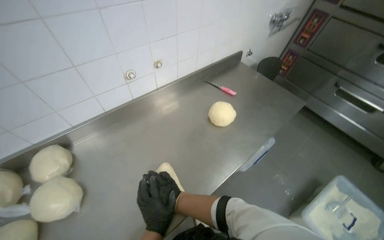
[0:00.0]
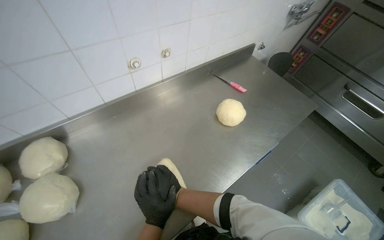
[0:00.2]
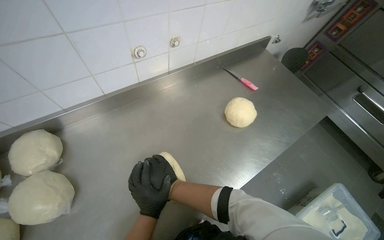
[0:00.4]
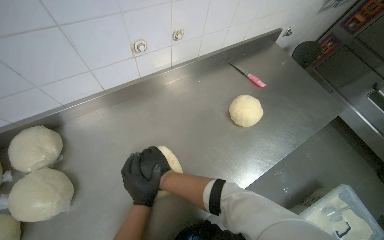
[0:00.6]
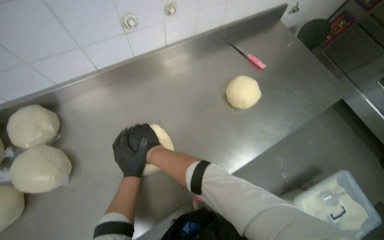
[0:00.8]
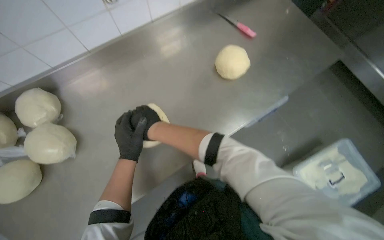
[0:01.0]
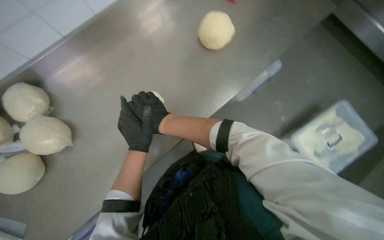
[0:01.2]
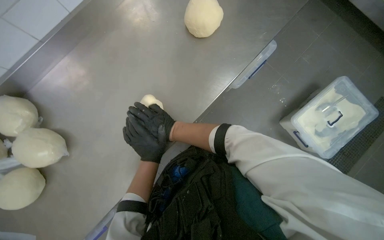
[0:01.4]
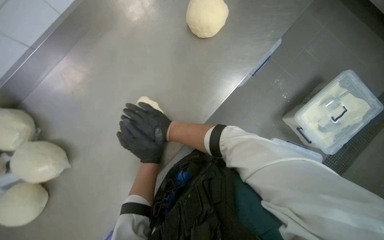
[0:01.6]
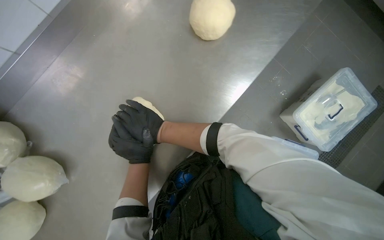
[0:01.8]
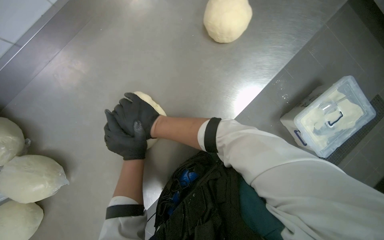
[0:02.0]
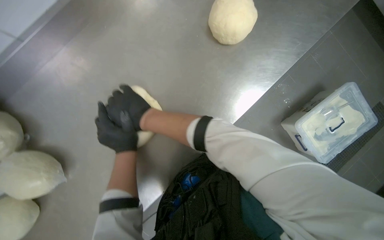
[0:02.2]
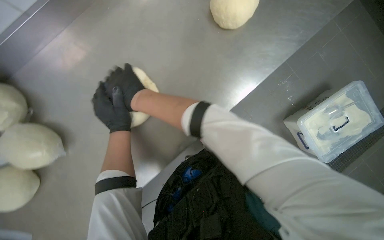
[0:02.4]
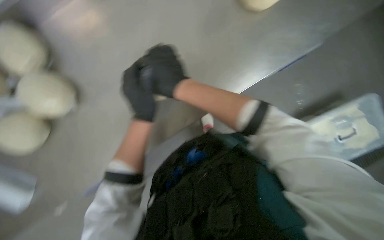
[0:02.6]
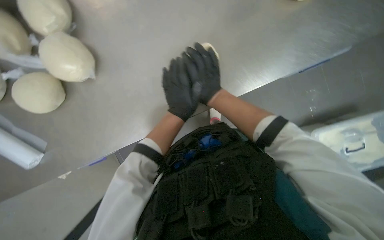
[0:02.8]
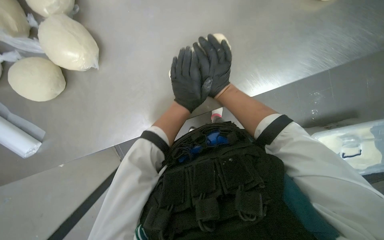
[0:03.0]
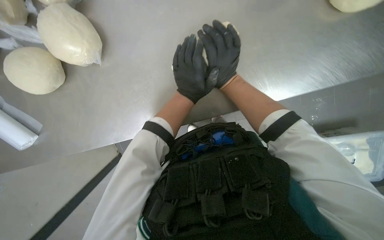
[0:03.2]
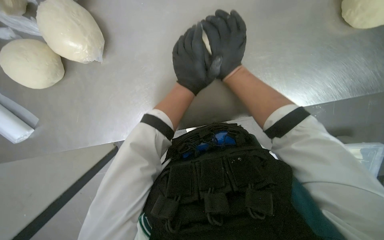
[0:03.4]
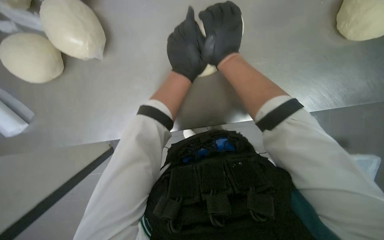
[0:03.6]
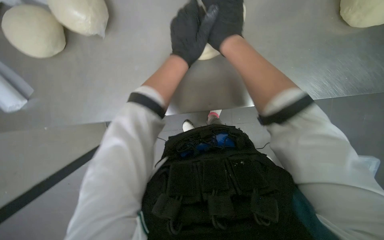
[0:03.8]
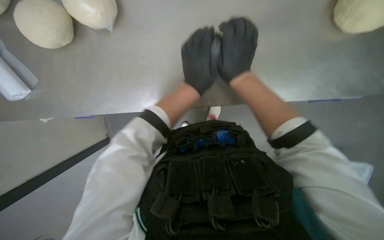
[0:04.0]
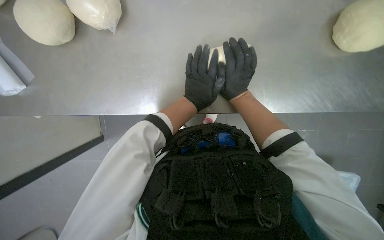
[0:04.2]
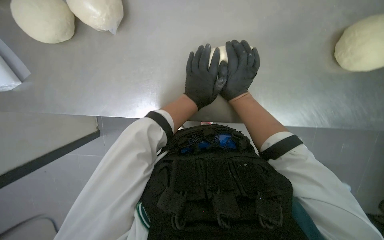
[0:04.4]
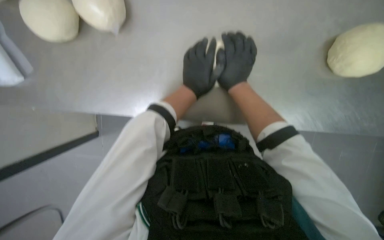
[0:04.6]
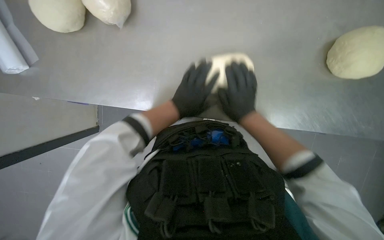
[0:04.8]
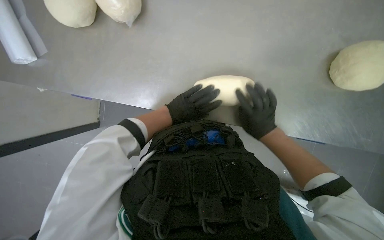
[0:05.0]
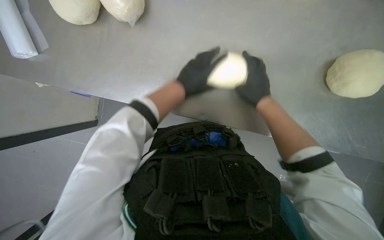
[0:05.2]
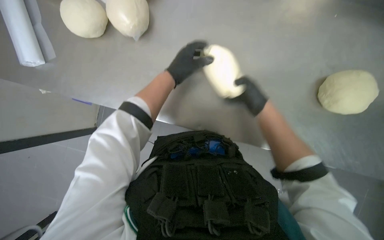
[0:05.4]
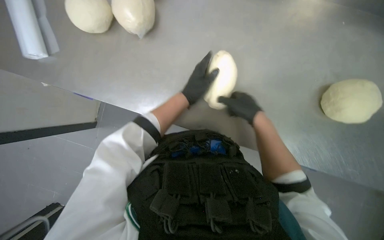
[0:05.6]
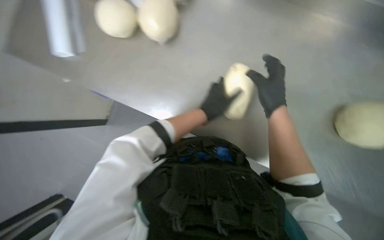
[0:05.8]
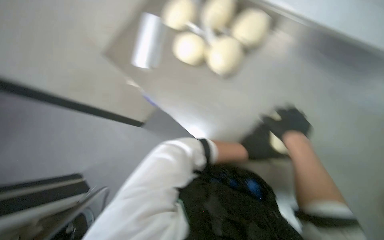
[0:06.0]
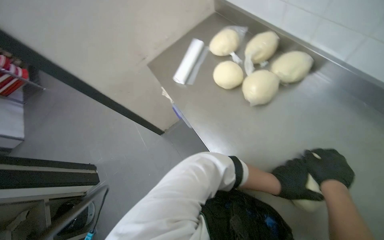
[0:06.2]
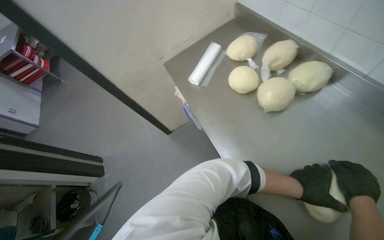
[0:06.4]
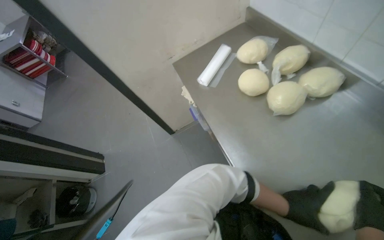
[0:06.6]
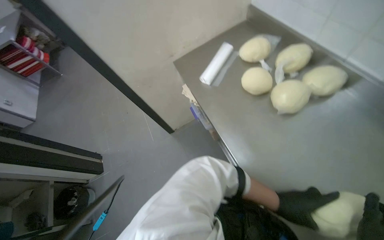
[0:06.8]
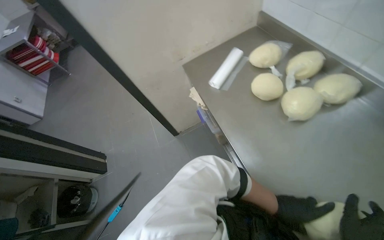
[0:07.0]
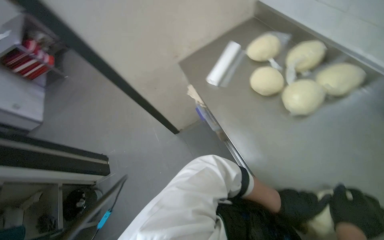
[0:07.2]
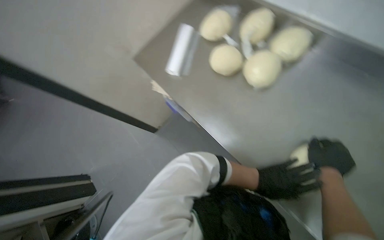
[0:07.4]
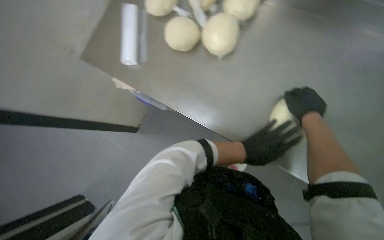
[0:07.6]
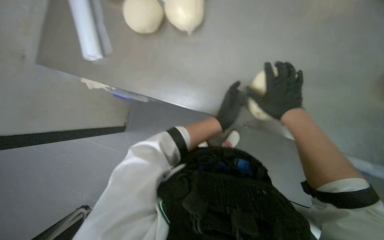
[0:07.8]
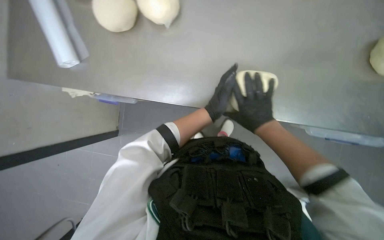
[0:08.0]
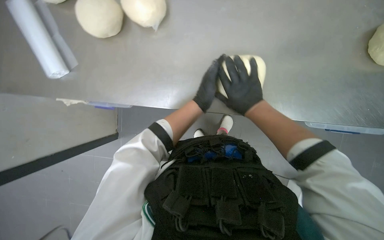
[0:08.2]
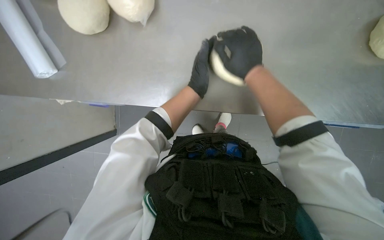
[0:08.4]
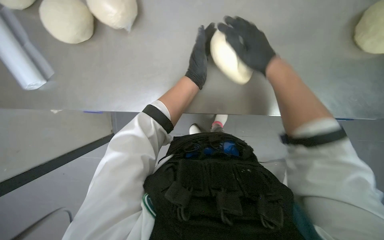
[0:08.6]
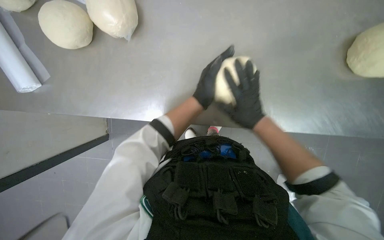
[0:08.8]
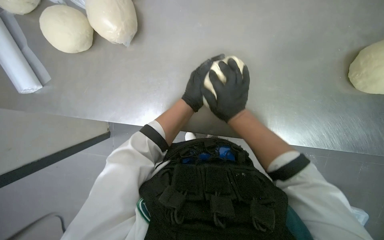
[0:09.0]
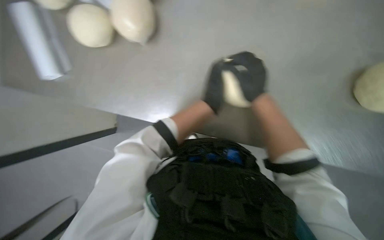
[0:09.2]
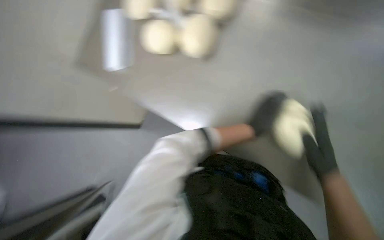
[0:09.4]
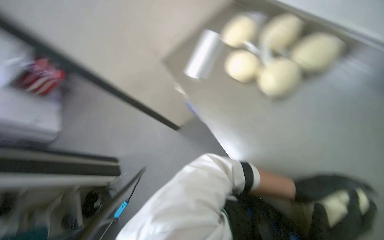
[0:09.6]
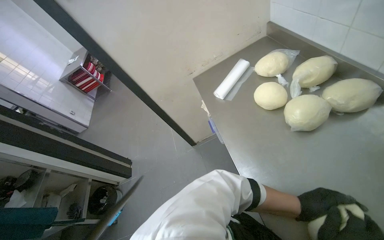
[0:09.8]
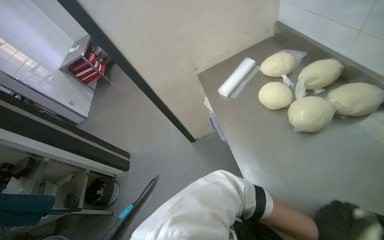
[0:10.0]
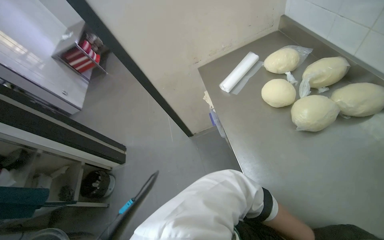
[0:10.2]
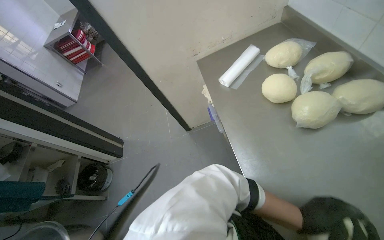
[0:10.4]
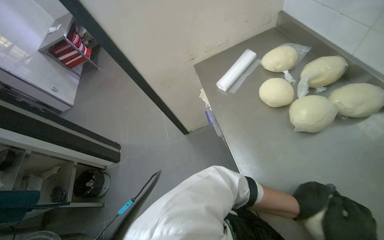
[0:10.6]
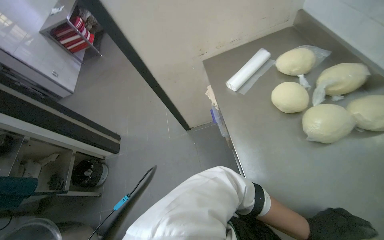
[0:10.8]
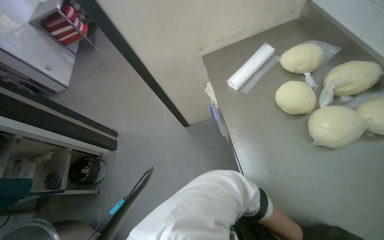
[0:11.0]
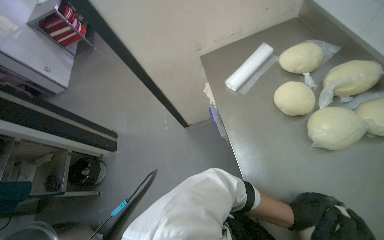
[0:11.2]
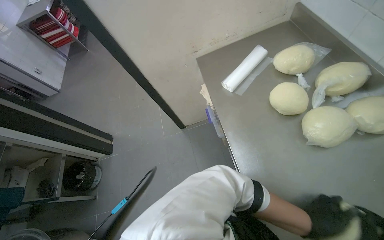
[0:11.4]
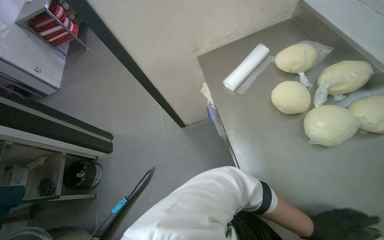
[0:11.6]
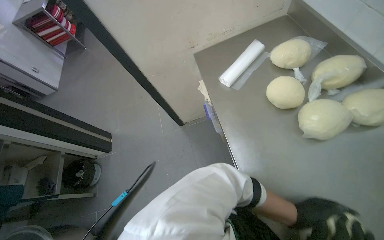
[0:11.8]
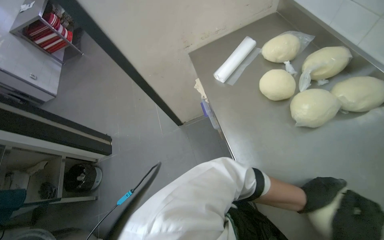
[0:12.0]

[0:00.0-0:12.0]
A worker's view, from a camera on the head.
Job: preparing food.
The whole recording: Shaping dough on counter. The worker shapes a ball of dough on the metal counter.
0:00.0 to 0:01.6: The view tips downward by some 35 degrees.
0:01.6 to 0:03.0: The wearer looks approximately 15 degrees further downward. Everything in view rotates roughly 30 degrees clockwise.
0:03.0 to 0:04.4: The right hand goes up the picture and returns, about 5 cm each way.
0:04.4 to 0:06.0: The view tips upward by approximately 20 degrees. The scene turns about 25 degrees clockwise in the picture. The right hand heads nearer to the camera, covering roughly 15 cm.
0:09.0 to 0:10.4: The head turns to the left by approximately 50 degrees.

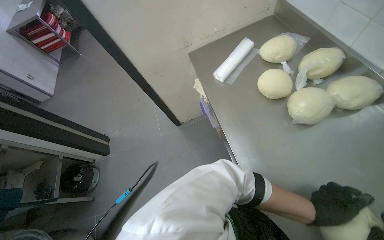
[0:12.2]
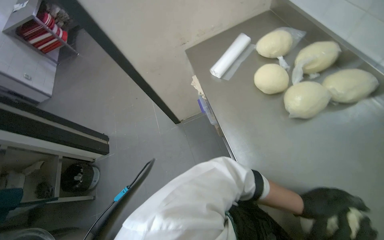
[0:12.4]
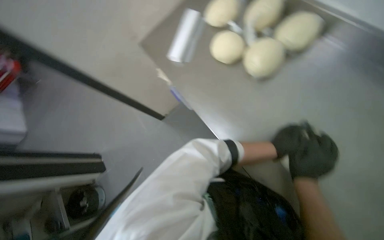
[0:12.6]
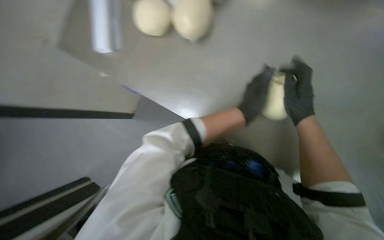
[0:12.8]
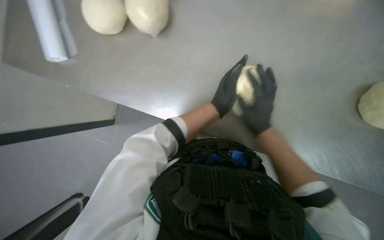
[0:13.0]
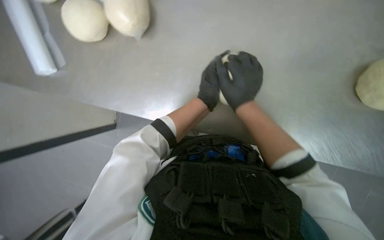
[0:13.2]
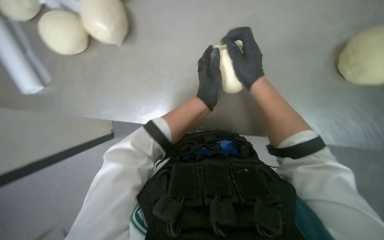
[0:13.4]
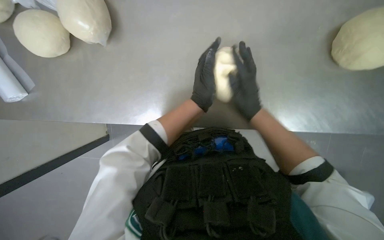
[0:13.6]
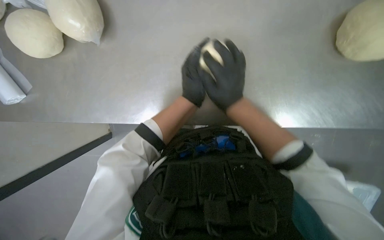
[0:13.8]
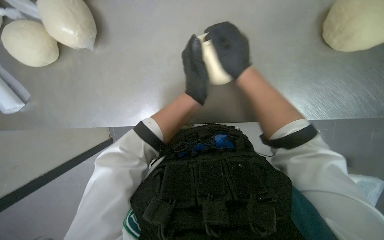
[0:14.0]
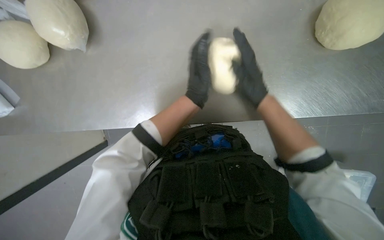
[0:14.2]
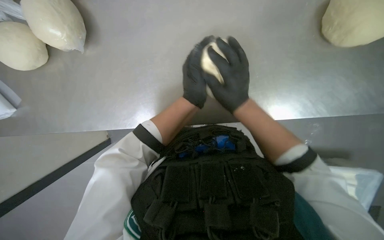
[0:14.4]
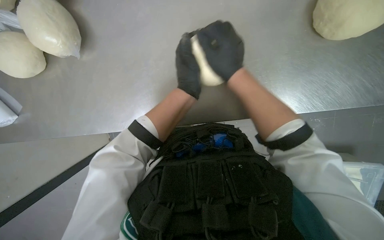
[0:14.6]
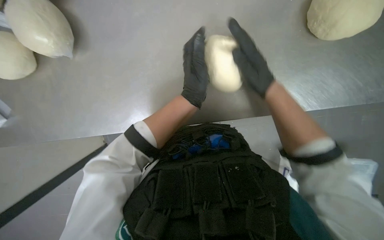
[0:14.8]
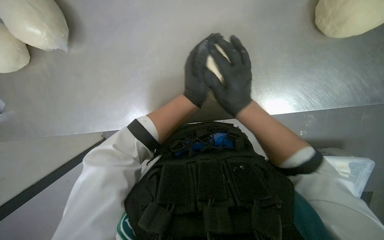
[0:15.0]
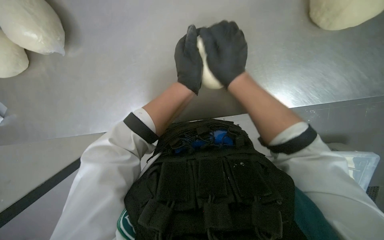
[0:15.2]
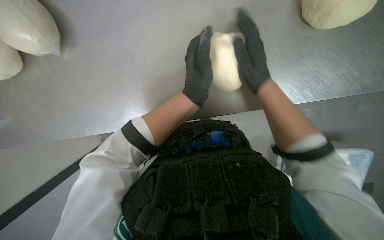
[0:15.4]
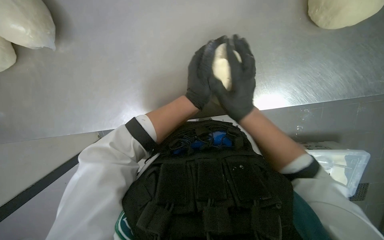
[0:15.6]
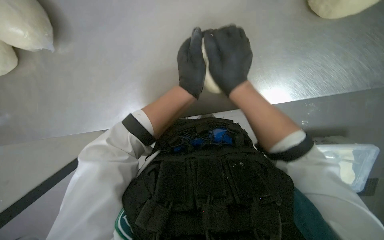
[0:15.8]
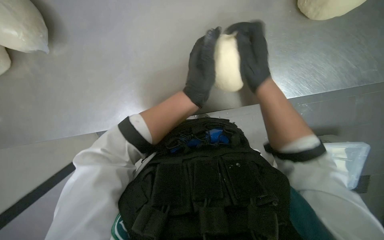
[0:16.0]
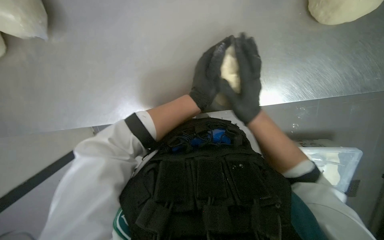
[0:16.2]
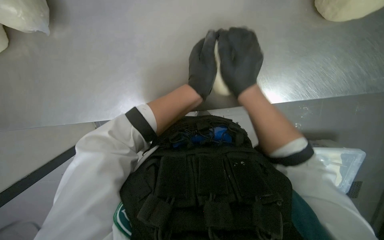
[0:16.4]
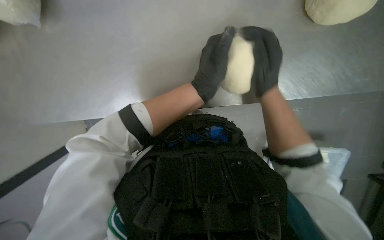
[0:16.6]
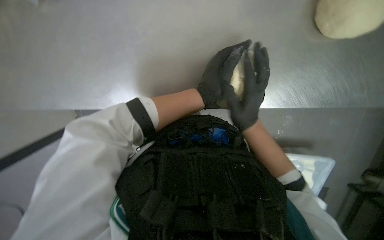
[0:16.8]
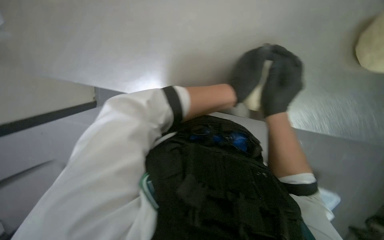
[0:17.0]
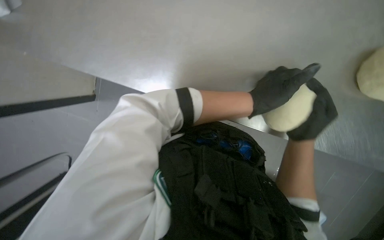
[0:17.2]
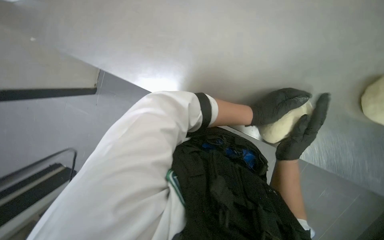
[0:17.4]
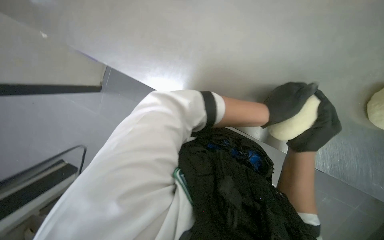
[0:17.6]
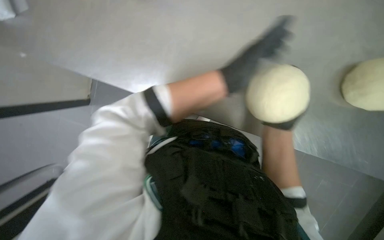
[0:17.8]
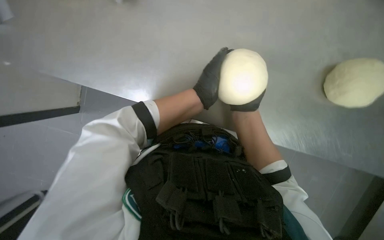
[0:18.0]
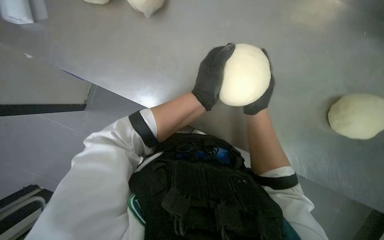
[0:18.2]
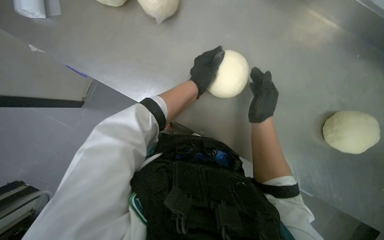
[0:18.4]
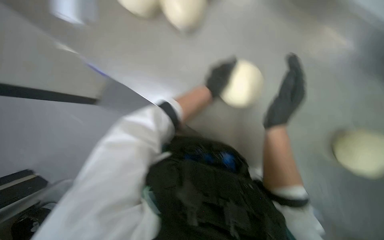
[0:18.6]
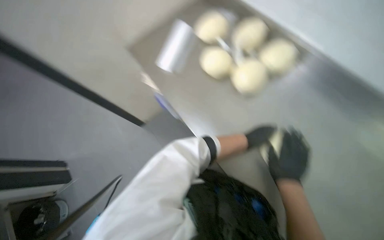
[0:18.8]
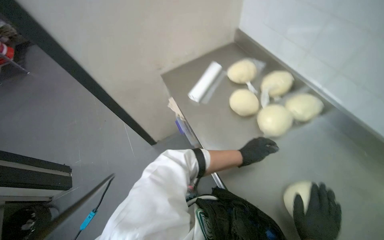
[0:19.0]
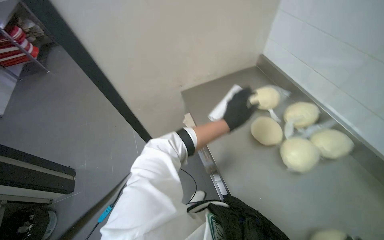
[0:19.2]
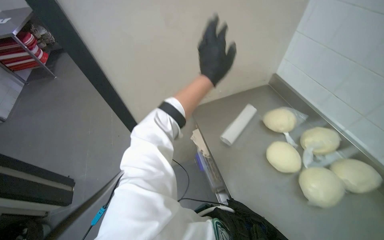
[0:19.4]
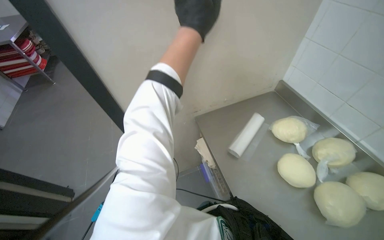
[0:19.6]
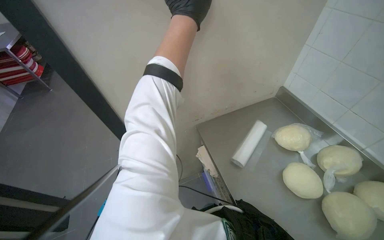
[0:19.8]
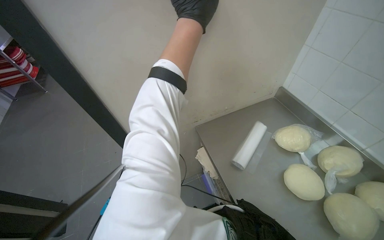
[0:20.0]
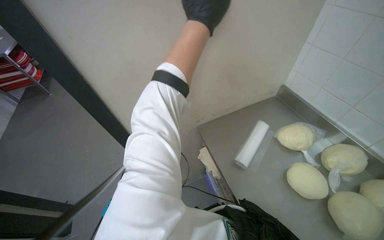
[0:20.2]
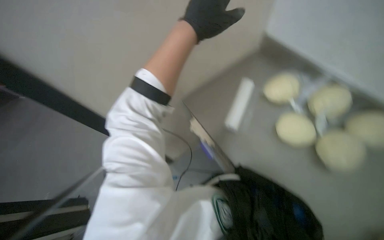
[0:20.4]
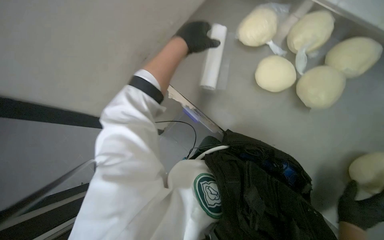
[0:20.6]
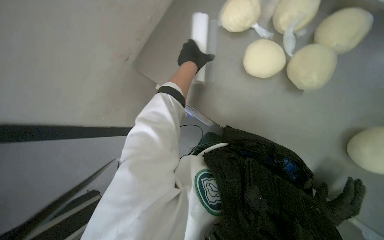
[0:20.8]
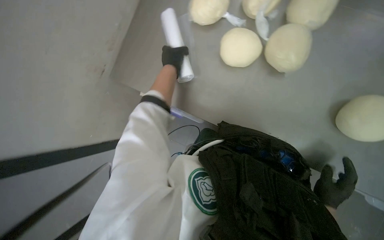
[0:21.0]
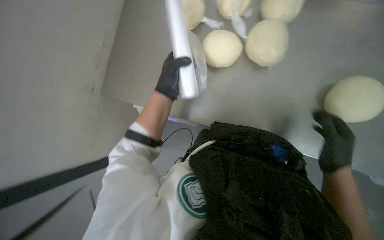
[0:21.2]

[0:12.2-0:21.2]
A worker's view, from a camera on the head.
Job: preparing food.
The whole recording: Shaping dough on counter. The worker shapes a ball of dough on the metal counter.
0:12.2 to 0:13.8: The wearer looks about 70 degrees further to the right. The wearer looks about 20 degrees further downward.
0:13.8 to 0:15.2: The left hand swings left and right, roughly 15 cm each way, with 3 reversals.
0:15.2 to 0:16.6: The left hand goes left and right, about 15 cm each way, reversing 2 times.
0:18.2 to 0:19.8: The wearer's head swings approximately 45 degrees to the left. The view tips upward by approximately 40 degrees.
0:19.8 to 0:21.2: The view tips downward by roughly 15 degrees. The scene rotates counterclockwise by some 40 degrees.
